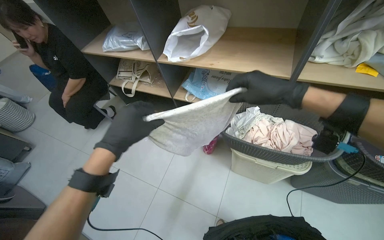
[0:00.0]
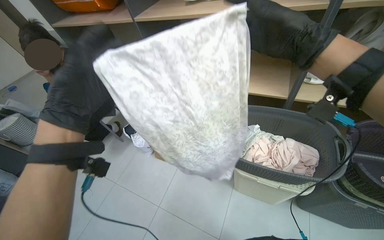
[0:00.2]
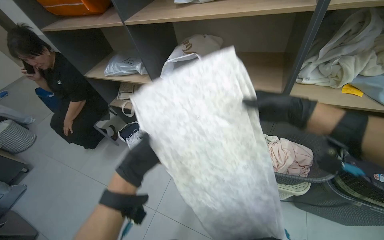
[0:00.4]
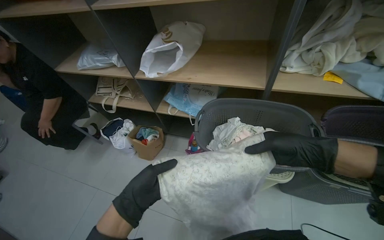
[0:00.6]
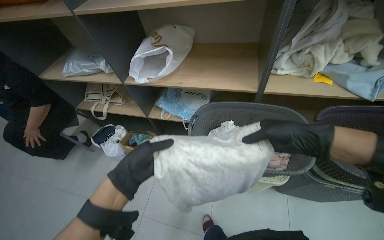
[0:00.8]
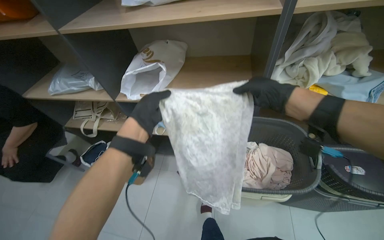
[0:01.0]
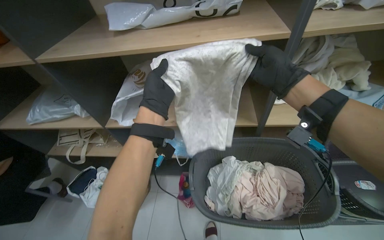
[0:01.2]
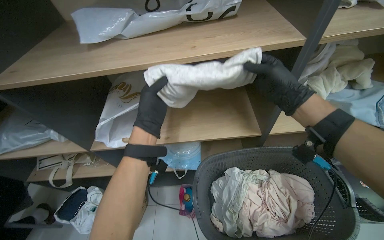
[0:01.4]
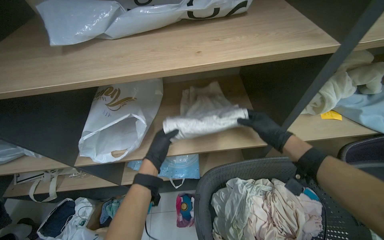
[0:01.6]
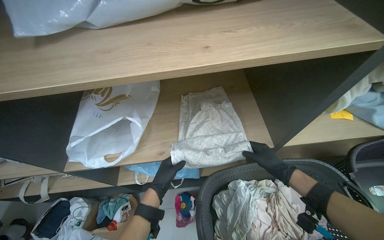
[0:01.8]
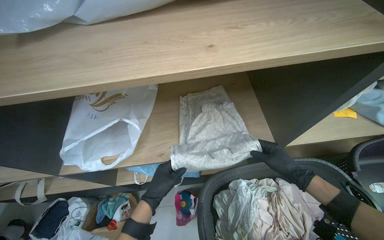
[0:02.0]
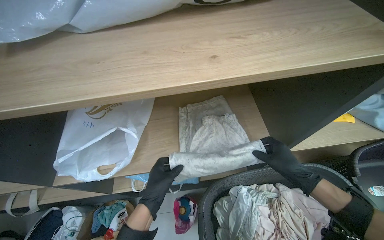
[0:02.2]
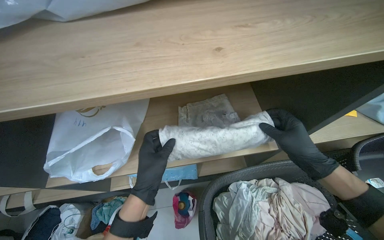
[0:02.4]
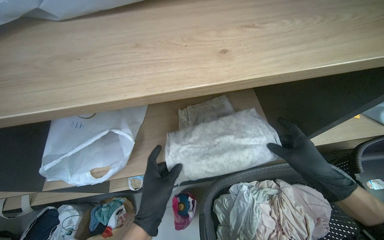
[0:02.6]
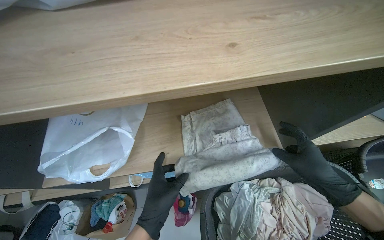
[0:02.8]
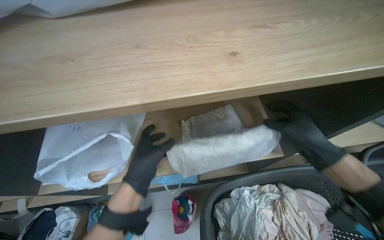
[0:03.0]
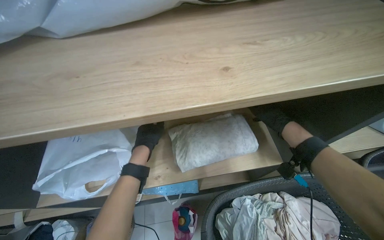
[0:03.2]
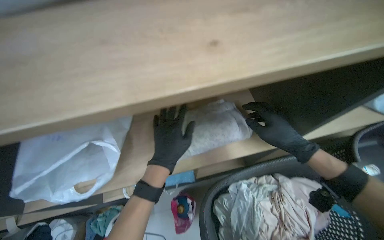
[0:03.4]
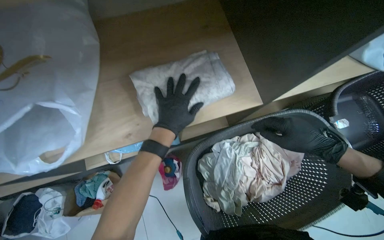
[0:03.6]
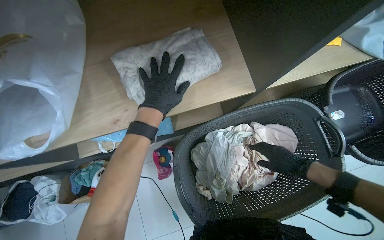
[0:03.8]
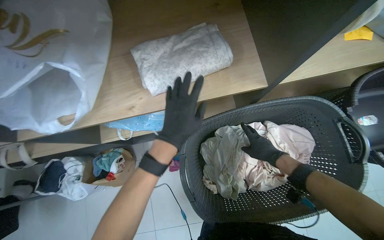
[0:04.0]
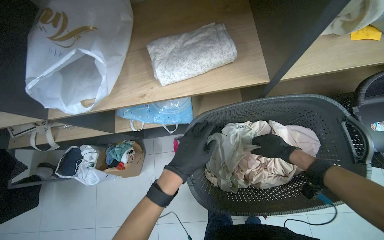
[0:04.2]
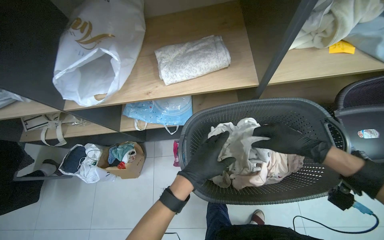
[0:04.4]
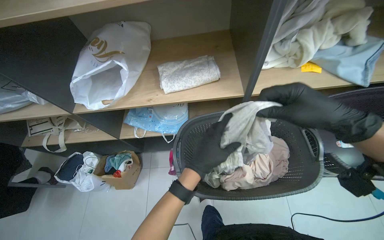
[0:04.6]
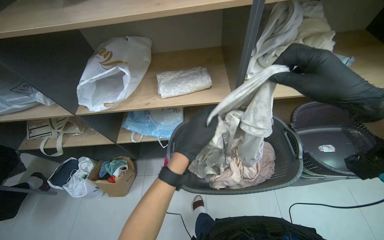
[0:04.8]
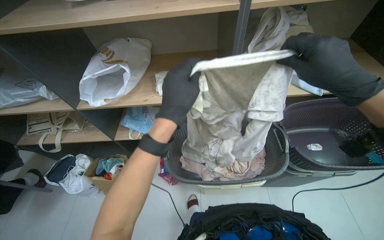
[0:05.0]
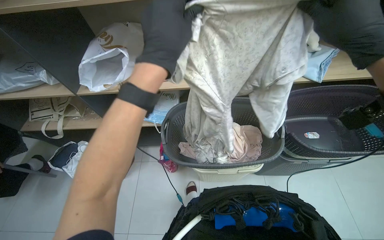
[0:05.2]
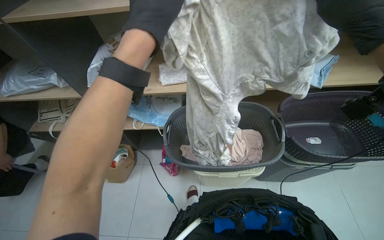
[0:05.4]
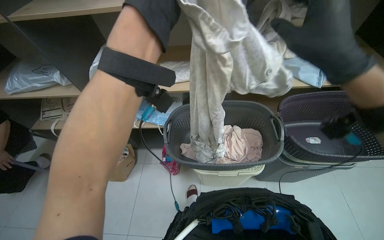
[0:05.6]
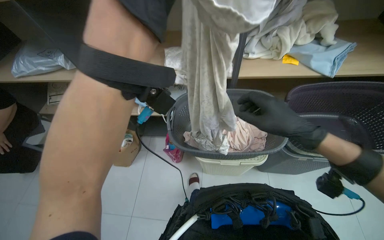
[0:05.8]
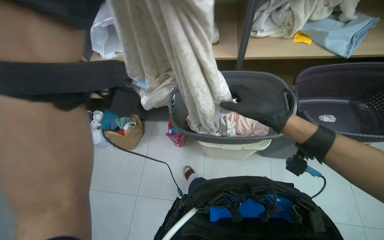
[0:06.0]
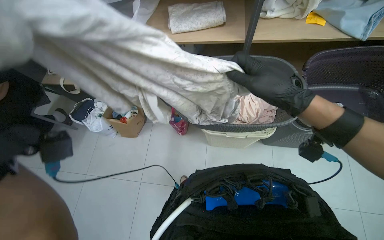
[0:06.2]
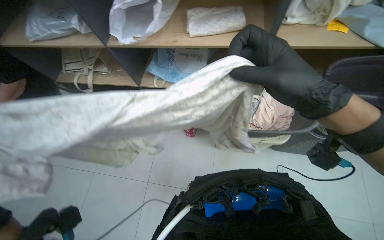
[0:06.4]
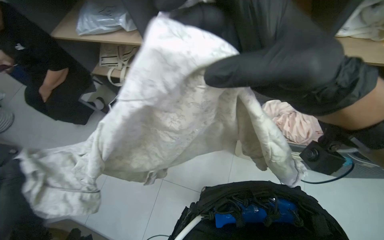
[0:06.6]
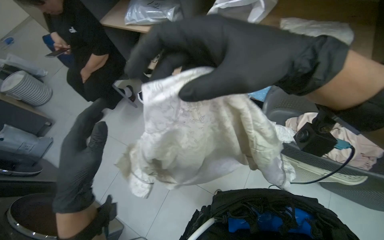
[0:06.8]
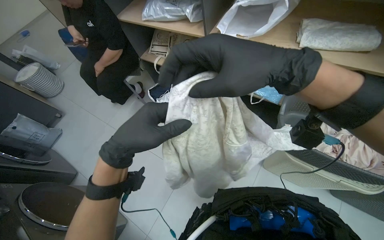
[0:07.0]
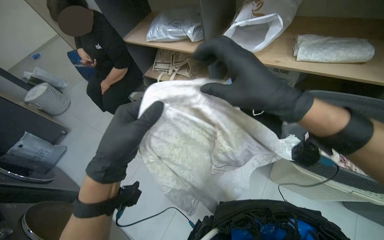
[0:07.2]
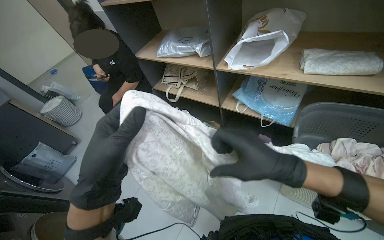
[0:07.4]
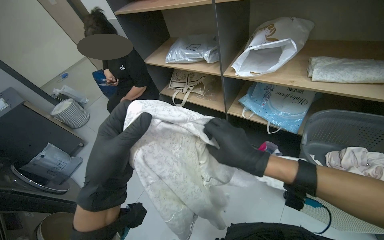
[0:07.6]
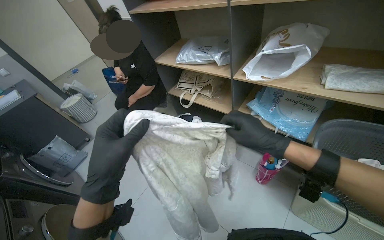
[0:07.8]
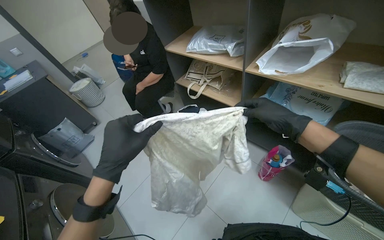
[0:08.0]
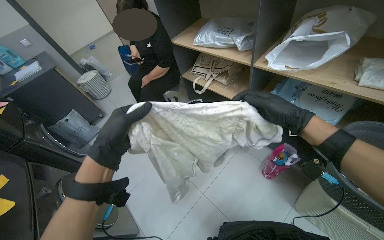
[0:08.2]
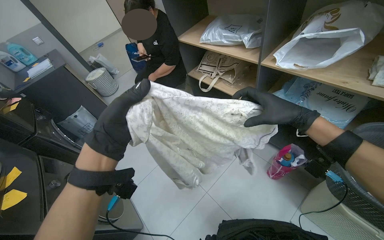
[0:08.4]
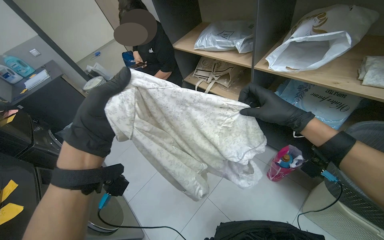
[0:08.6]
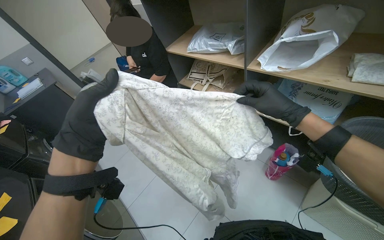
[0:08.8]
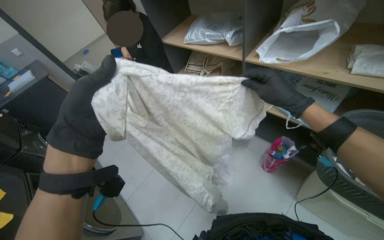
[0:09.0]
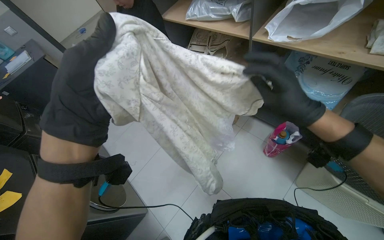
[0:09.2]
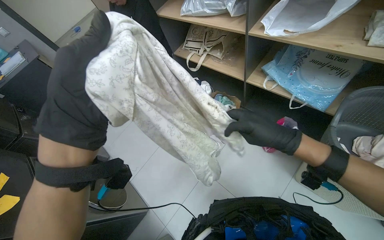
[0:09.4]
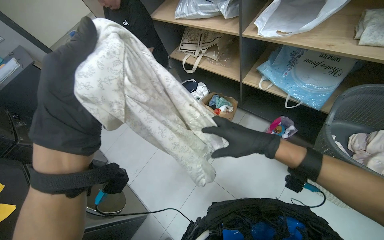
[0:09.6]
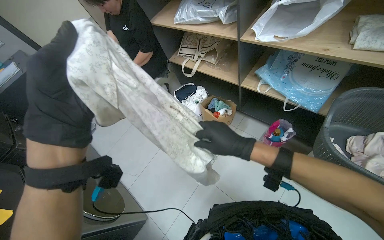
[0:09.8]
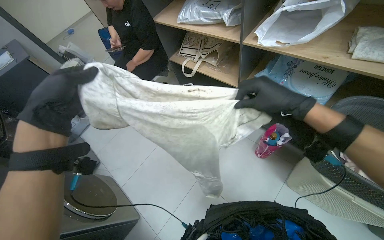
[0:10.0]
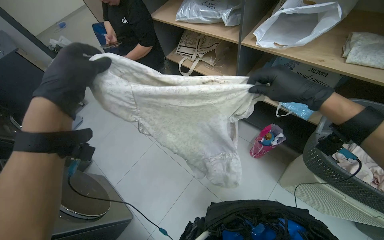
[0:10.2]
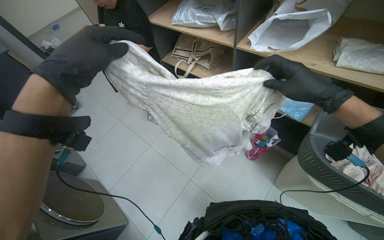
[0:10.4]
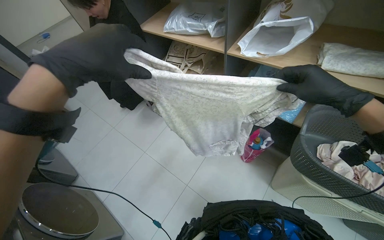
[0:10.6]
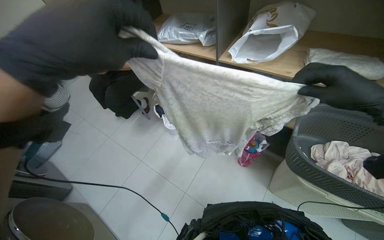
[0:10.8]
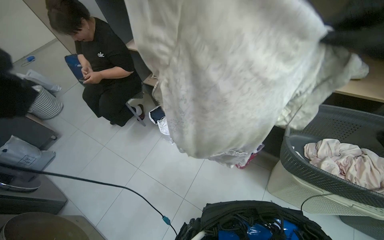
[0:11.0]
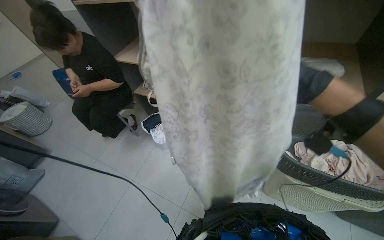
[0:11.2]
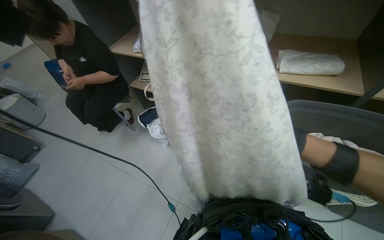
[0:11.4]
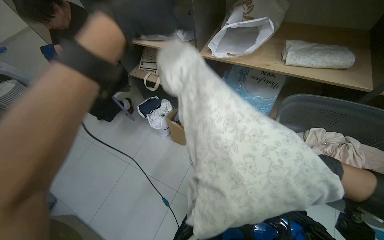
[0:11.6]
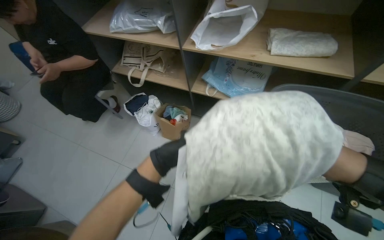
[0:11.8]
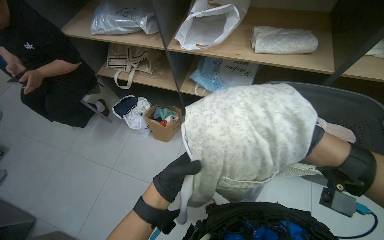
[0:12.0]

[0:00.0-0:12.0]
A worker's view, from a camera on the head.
Job: managing laundry.
The whole recording: Folding and shelving laundry. The worker folds clothes from a basket and places them onto a shelf.
0:00.0 to 0:01.6: The camera travels roughly 50 cm. The wearer's head swings approximately 25 degrees to the right.
0:03.0 to 0:04.4: The right hand travels farther from the camera and back again, approximately 25 cm each way, while the left hand is displaced to the right by some 25 cm, and reaches about 10 cm up the picture, then returns.
0:06.0 to 0:07.6: The head turns to the left by approximately 30 degrees.
0:07.6 to 0:09.0: The right hand goes about 15 cm up the picture and to the right.
0:09.0 to 0:10.4: The right hand goes to the left and returns, about 10 cm each way.
0:10.4 to 0:12.0: The head rotates approximately 20 degrees to the right.

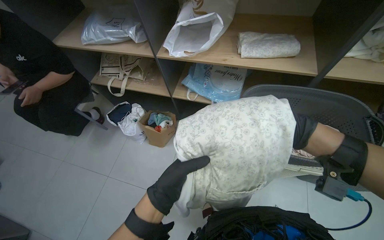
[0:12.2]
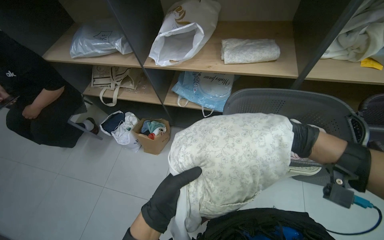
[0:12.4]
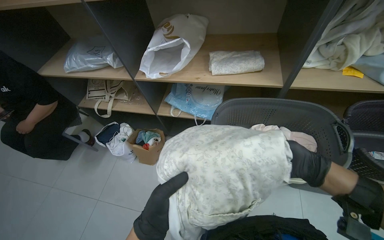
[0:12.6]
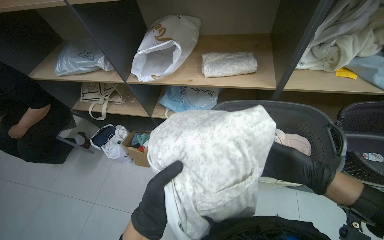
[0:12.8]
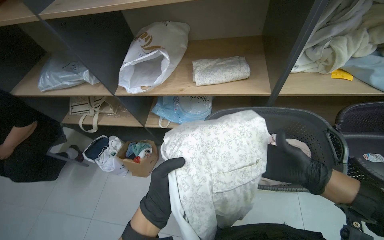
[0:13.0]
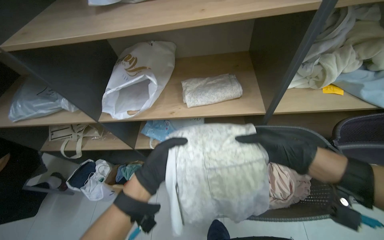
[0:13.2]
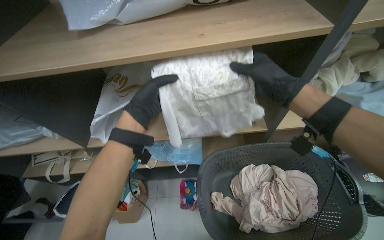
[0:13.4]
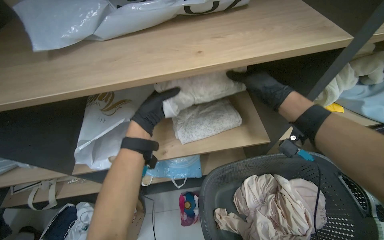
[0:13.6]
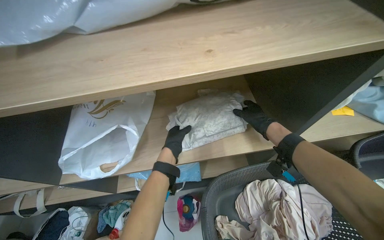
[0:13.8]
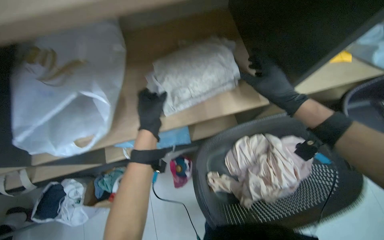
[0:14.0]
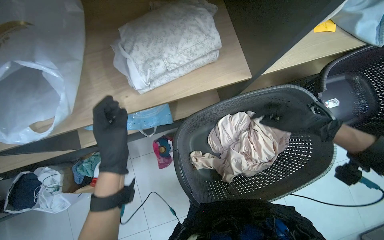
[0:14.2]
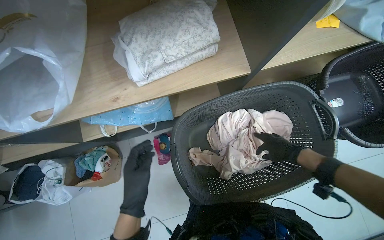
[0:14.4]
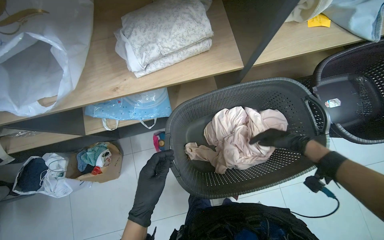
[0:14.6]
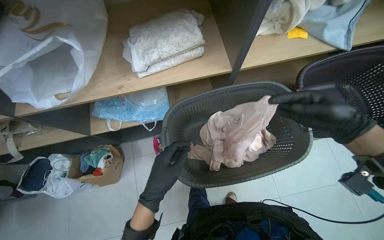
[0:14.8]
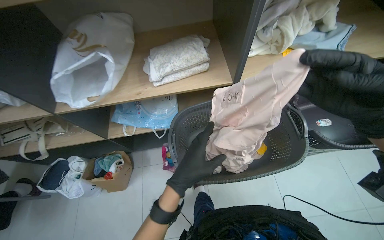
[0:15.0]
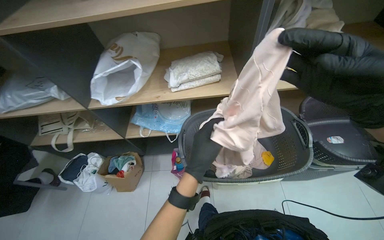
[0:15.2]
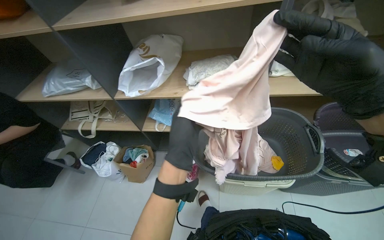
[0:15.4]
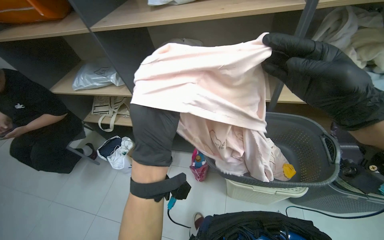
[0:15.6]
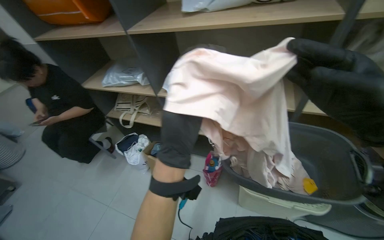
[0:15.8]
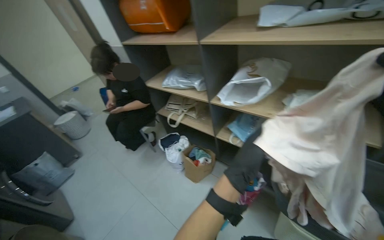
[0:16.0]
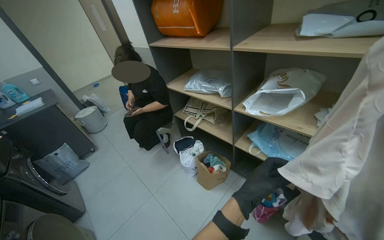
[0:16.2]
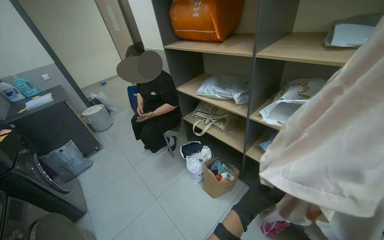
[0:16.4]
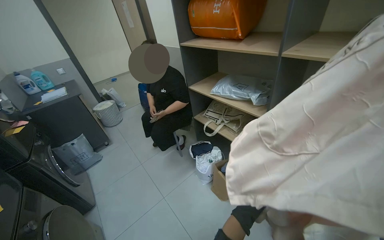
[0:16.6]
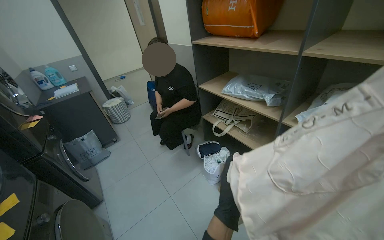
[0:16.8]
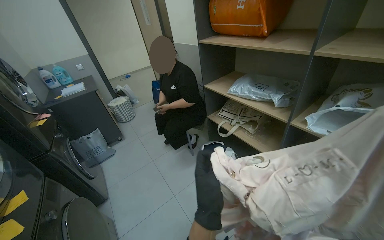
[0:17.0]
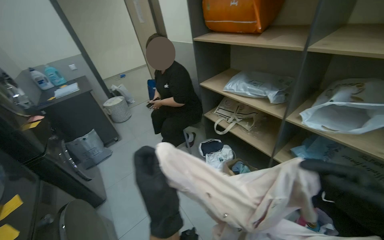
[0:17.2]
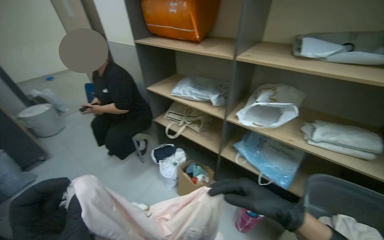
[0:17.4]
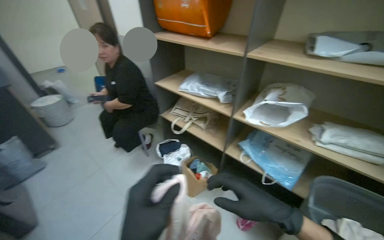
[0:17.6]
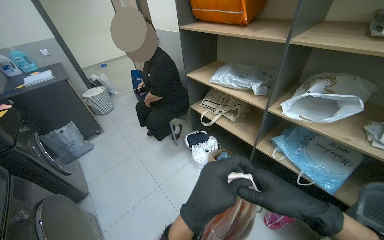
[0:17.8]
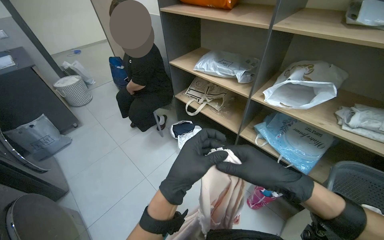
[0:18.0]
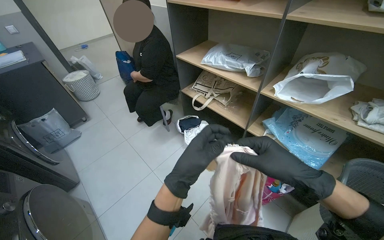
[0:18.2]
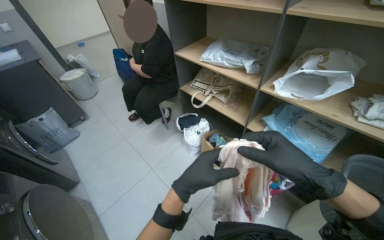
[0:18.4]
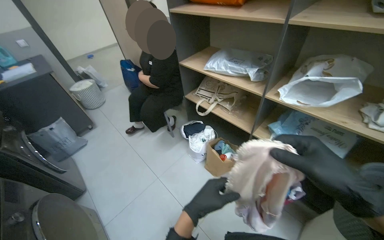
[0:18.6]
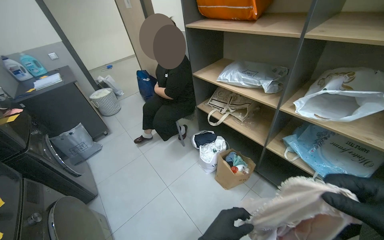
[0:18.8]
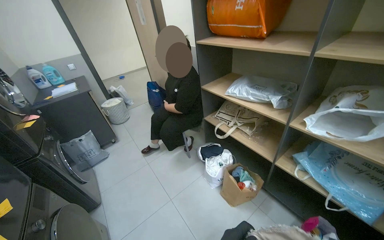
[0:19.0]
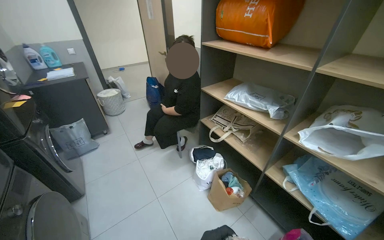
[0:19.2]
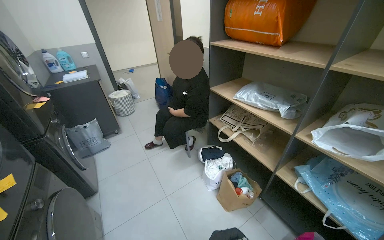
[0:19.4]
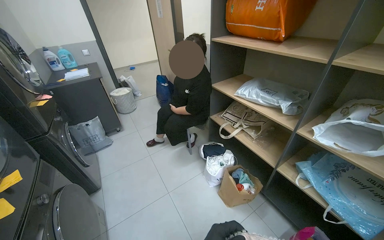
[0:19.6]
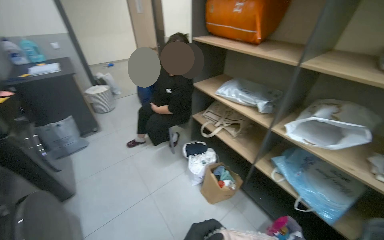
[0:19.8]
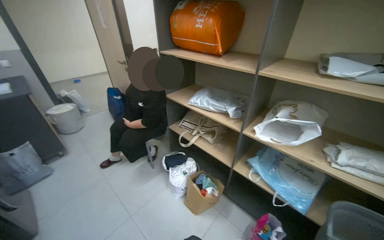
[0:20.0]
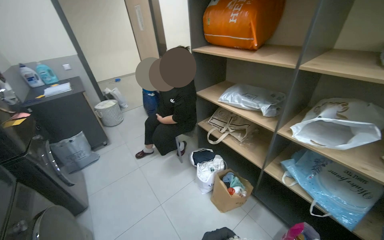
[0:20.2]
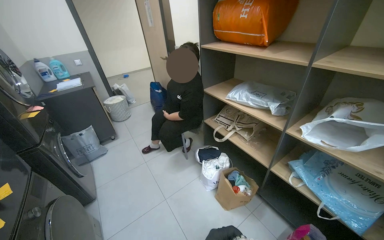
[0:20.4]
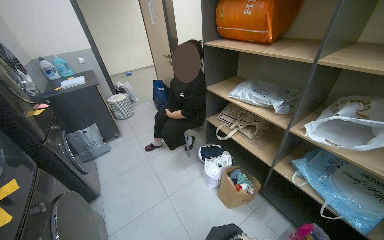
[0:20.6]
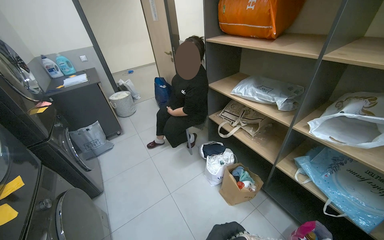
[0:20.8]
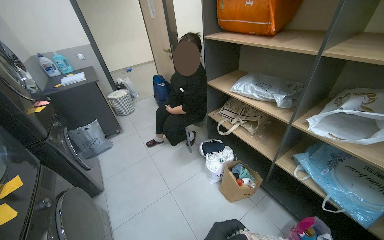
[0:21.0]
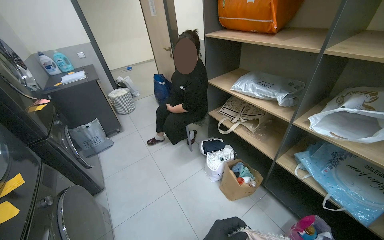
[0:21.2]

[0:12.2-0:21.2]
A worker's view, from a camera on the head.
Job: managing laundry.
The whole recording: Folding and shelving laundry. The worker folds clothes from a basket and places them onto a shelf.
0:12.2 to 0:13.8: The camera travels about 50 cm. The wearer's head swings roughly 25 degrees to the right.
0:15.2 to 0:16.6: The head travels some 40 cm. The head rotates roughly 50 degrees to the left.
